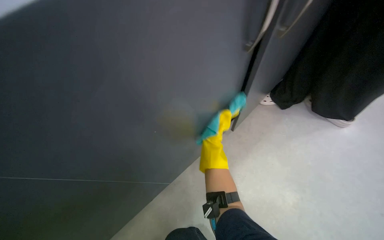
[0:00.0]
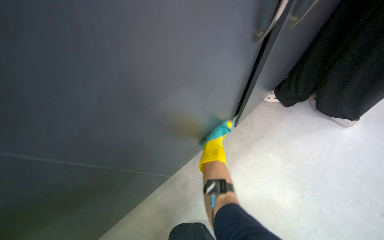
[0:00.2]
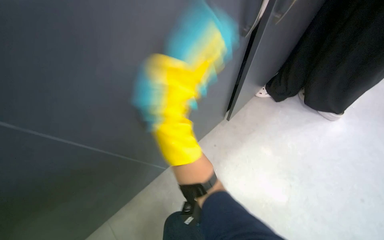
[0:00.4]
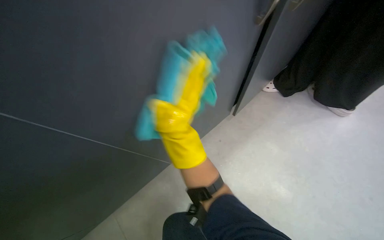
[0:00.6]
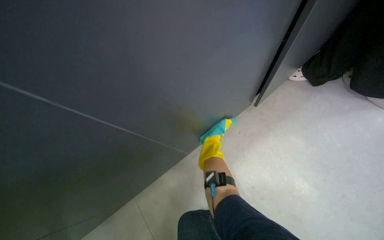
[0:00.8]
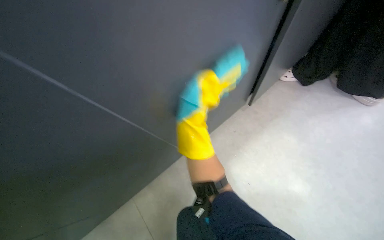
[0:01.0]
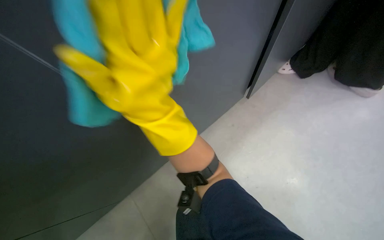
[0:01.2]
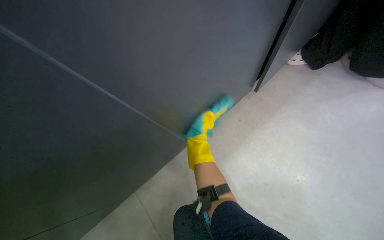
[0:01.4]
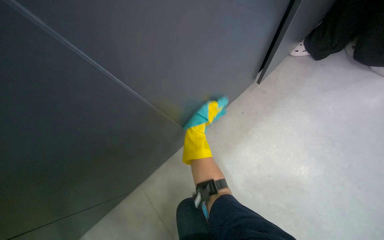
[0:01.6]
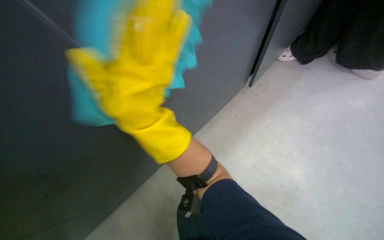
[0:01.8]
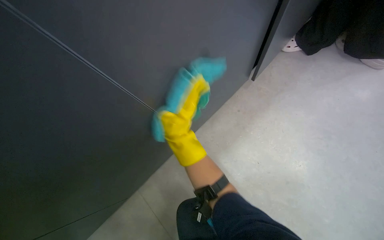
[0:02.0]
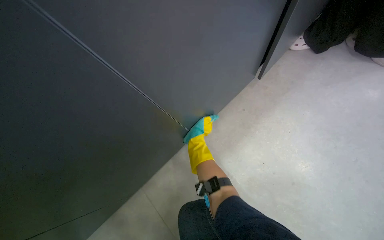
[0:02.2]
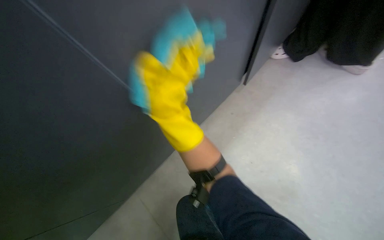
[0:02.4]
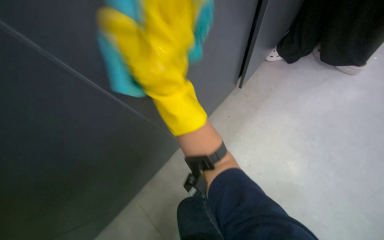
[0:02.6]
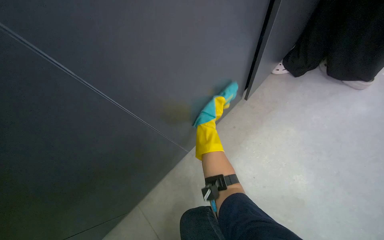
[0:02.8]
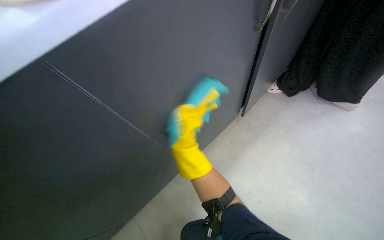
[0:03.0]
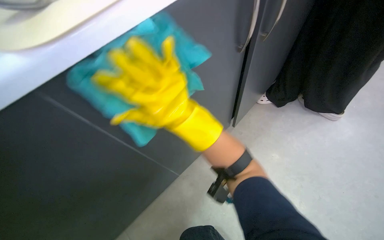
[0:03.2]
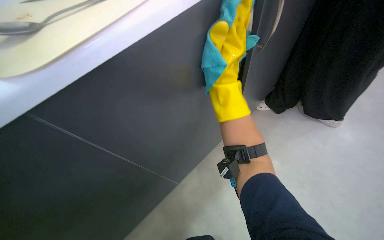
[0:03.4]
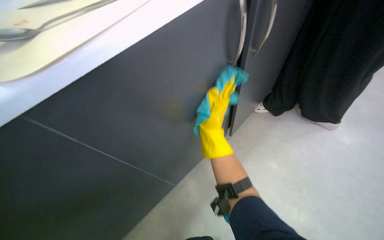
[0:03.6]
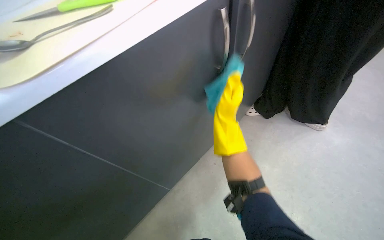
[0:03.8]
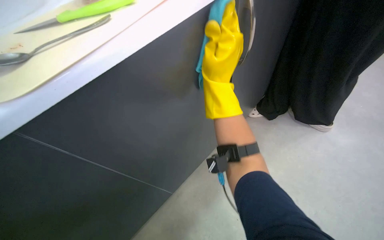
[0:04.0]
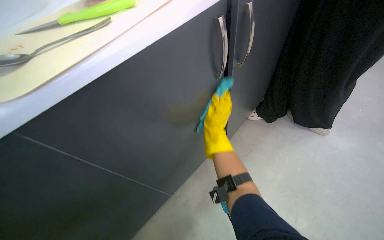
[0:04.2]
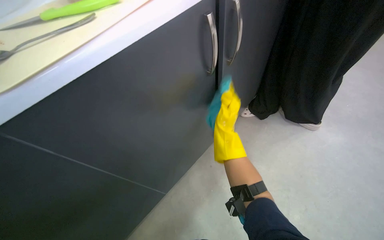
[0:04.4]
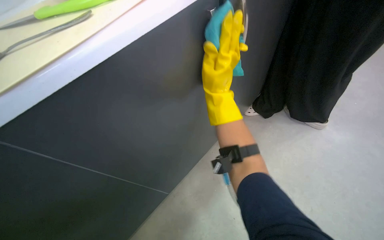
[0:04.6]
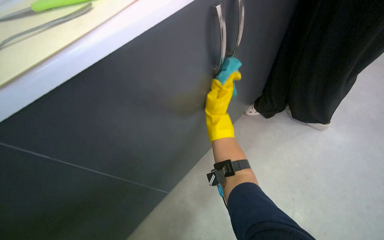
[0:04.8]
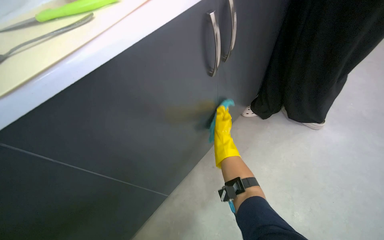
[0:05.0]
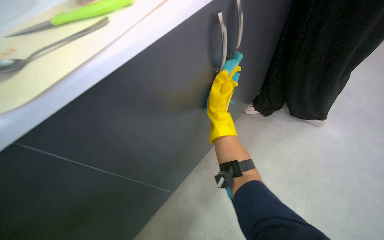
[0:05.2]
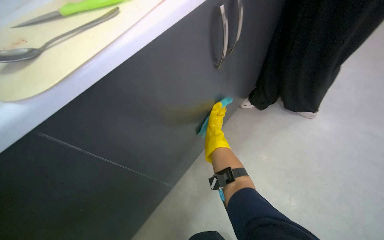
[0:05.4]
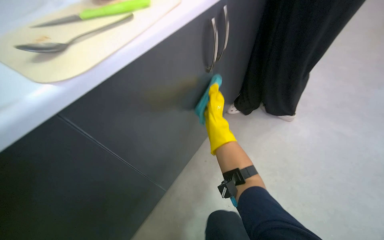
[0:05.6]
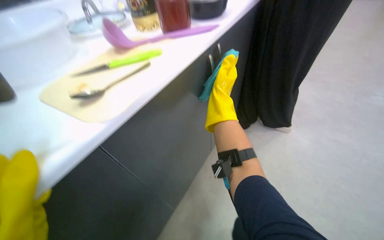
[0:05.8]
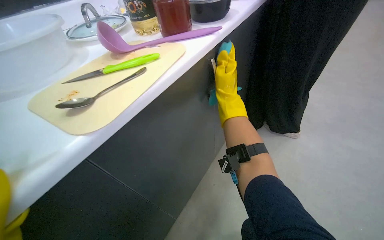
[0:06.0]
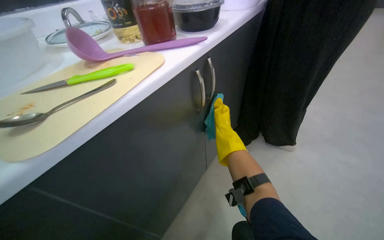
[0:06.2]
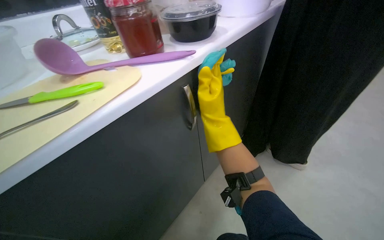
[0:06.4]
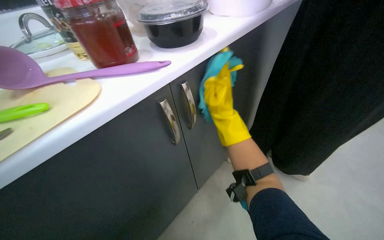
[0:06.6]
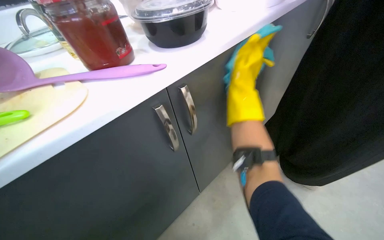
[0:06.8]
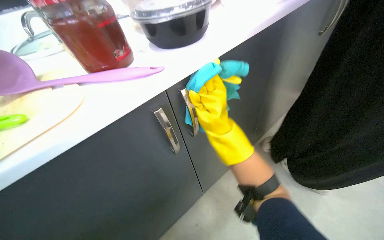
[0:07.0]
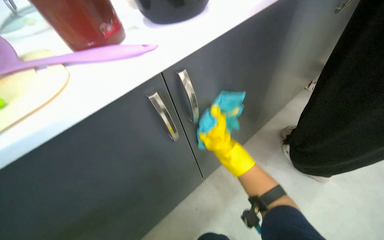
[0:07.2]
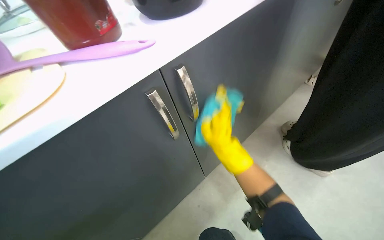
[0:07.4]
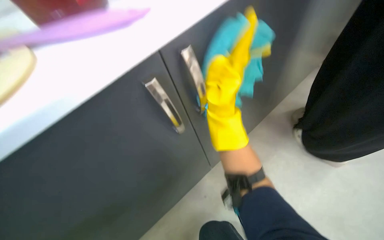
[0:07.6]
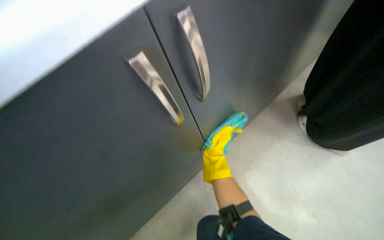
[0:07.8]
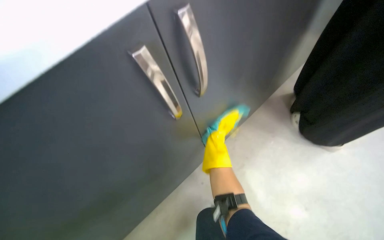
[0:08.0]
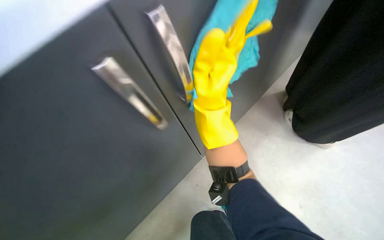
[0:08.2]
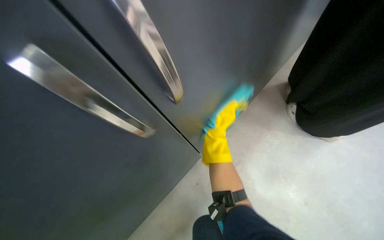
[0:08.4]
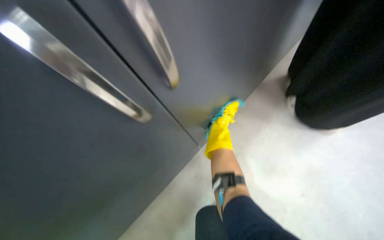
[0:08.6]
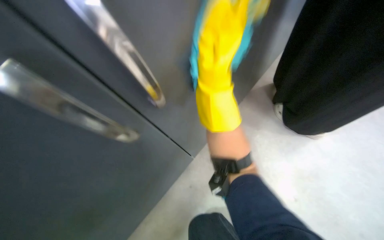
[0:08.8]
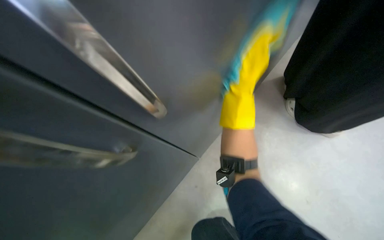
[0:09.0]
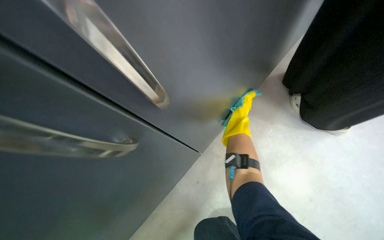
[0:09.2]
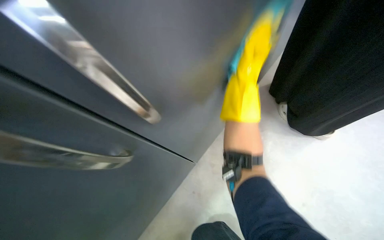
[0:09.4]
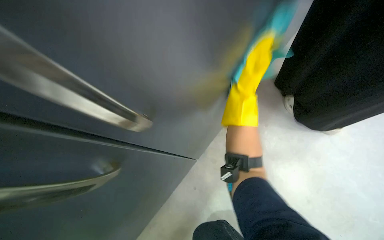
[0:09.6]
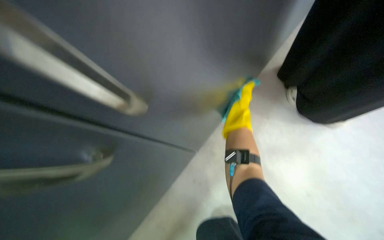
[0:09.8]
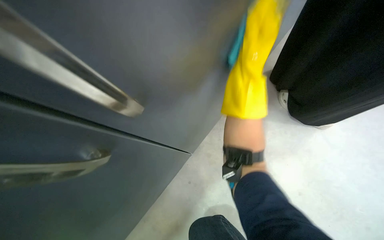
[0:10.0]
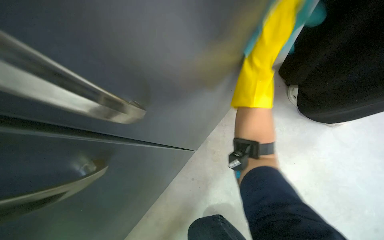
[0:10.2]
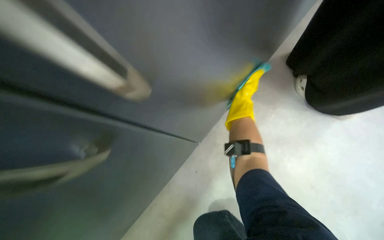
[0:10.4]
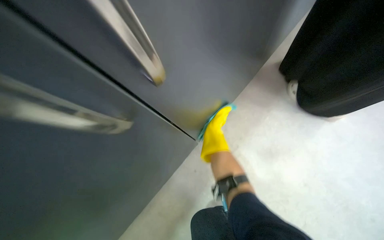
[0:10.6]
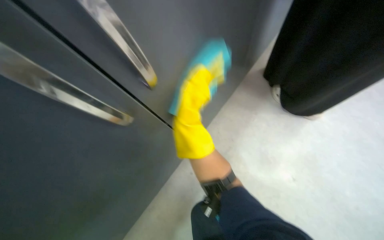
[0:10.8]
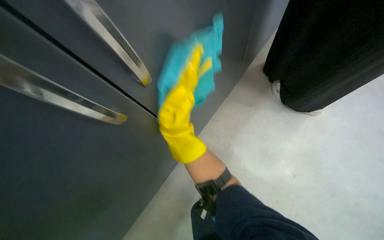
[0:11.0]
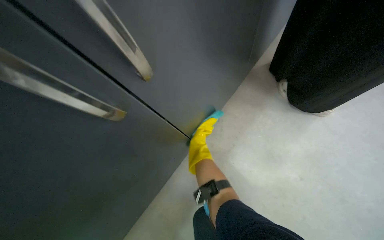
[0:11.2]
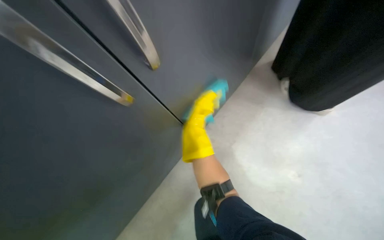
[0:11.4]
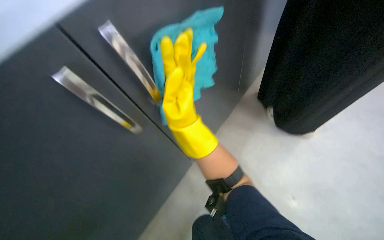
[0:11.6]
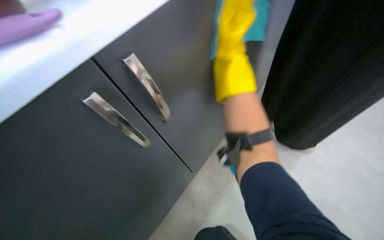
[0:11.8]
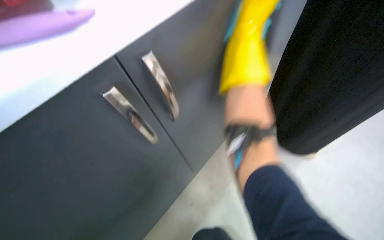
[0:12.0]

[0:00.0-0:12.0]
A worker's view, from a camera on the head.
Job: cleaning kitchen.
The whole recording: Wiping kitchen cabinets exterior. The worker wipes the exterior surfaces of the kitchen cabinets with a damp cloth.
0:01.6 to 0:03.0: The view tilts approximately 15 degrees upward.
0:04.4 to 0:06.0: The right hand moves up and down the picture over approximately 15 cm, changing direction 2 times.
0:06.0 to 0:07.6: The right hand swings up and down the picture, roughly 20 cm each way, with 3 reversals.
0:07.6 to 0:09.0: The right hand reaches approximately 40 cm farther from the camera, then returns.
0:09.0 to 0:10.4: The right hand swings nearer and farther, some 20 cm each way, with 4 reversals.
0:10.4 to 0:12.0: The view tips upward by approximately 20 degrees. The right hand moves up and down the picture over about 30 cm, changing direction 3 times.

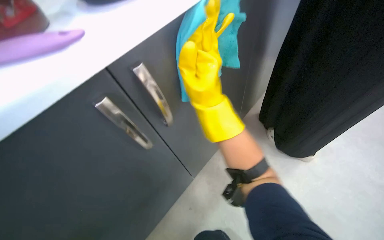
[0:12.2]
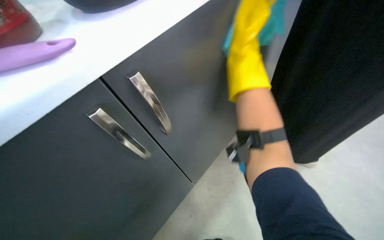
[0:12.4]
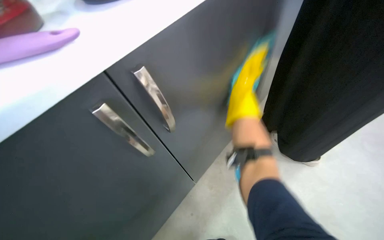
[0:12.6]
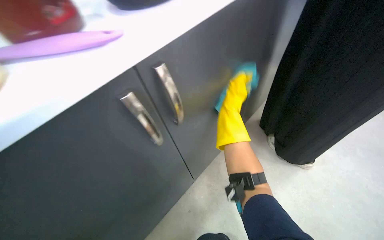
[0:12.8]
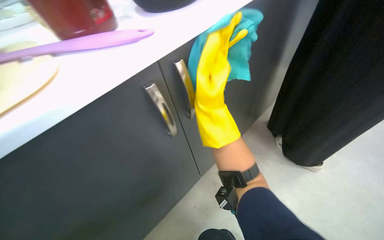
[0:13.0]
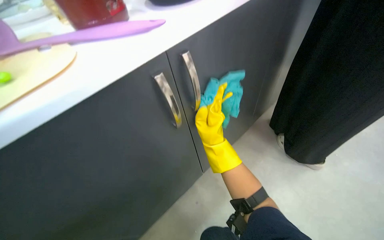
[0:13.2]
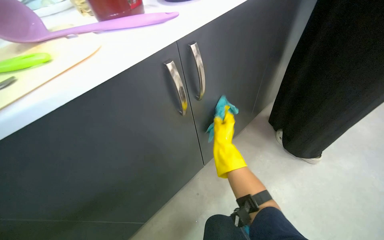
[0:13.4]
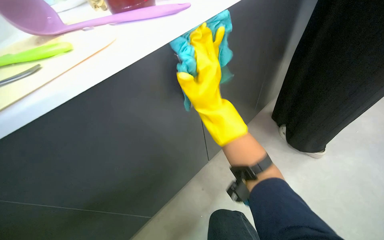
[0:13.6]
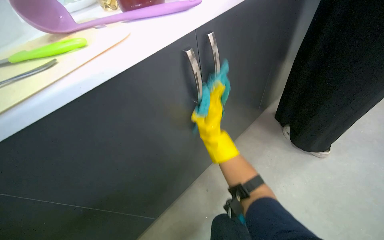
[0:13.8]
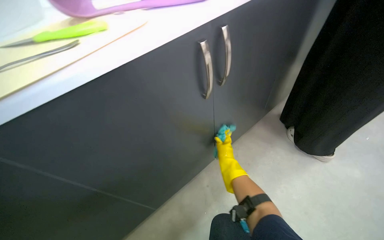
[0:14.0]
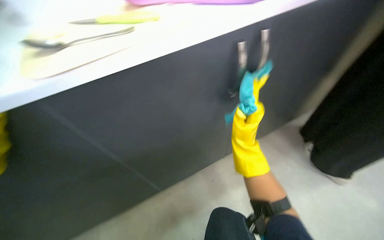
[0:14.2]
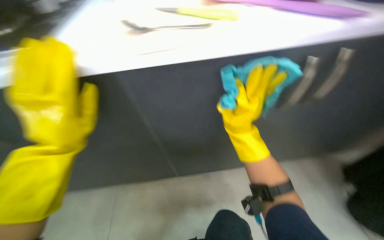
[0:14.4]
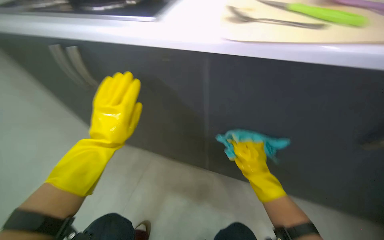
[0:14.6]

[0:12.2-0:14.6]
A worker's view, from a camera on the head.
Job: cleaning kitchen.
The whole recording: Wiping kitchen cabinets exterior. The worker wipes the exterior surfaces of the kitchen cabinets with a damp cloth.
0:12.2 to 0:13.4: The right hand moves down the picture, roughly 15 cm.
0:13.4 to 0:14.6: The head rotates approximately 25 degrees to the left. The right hand moves up and down the picture over some 25 cm, changing direction 3 times.

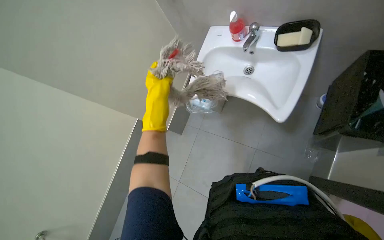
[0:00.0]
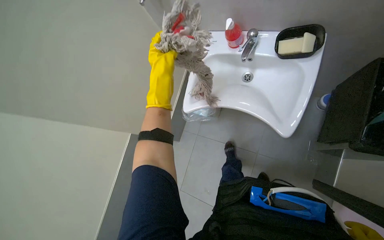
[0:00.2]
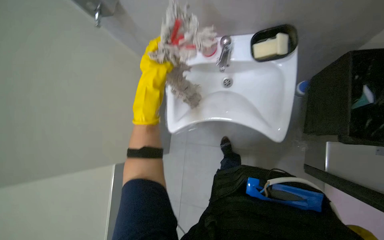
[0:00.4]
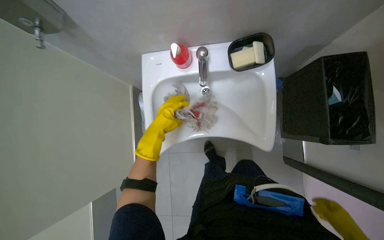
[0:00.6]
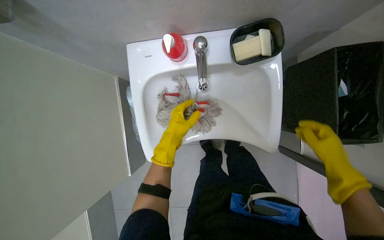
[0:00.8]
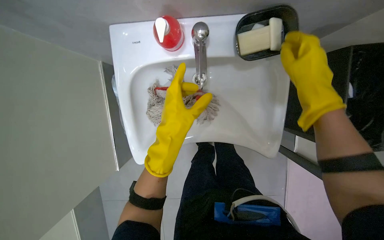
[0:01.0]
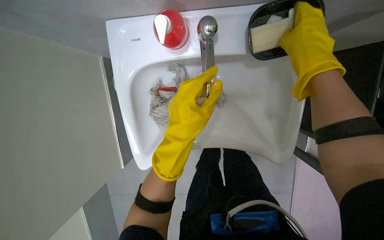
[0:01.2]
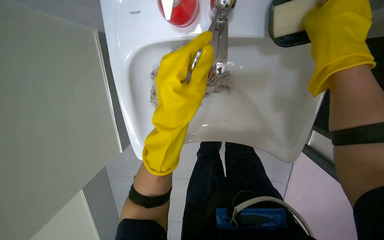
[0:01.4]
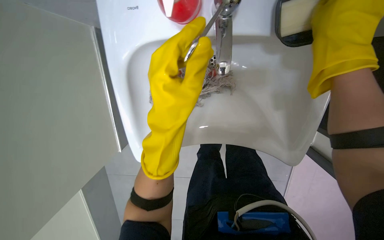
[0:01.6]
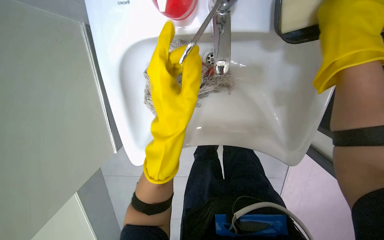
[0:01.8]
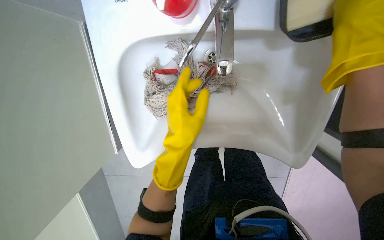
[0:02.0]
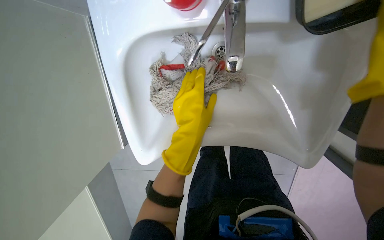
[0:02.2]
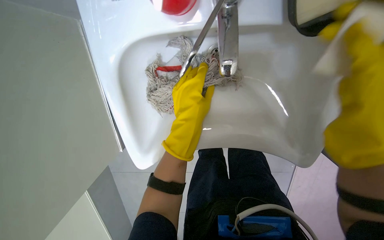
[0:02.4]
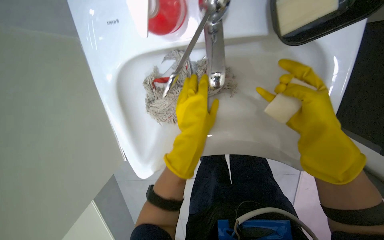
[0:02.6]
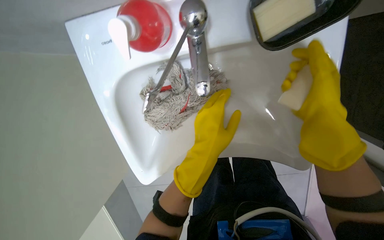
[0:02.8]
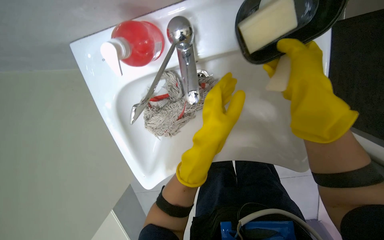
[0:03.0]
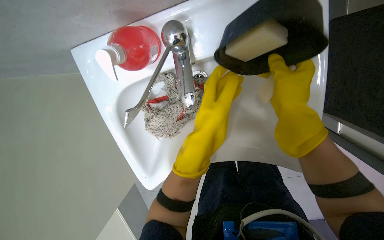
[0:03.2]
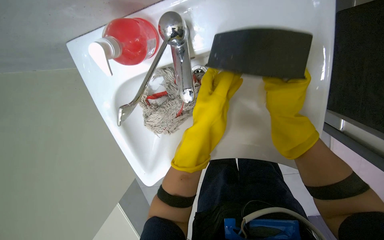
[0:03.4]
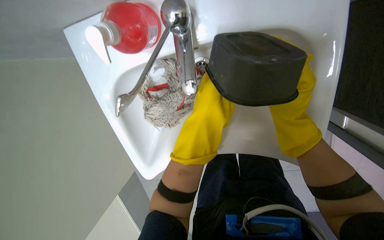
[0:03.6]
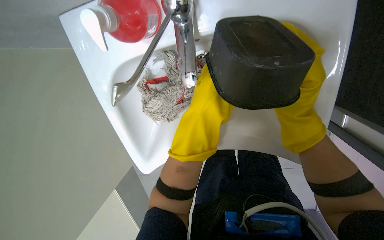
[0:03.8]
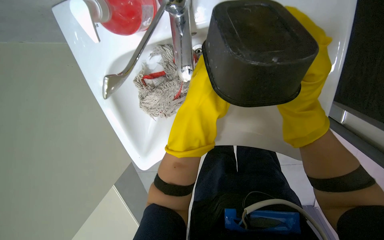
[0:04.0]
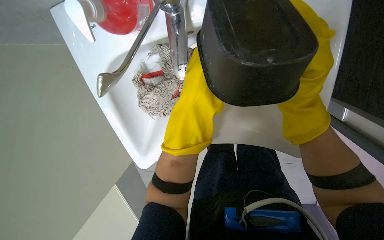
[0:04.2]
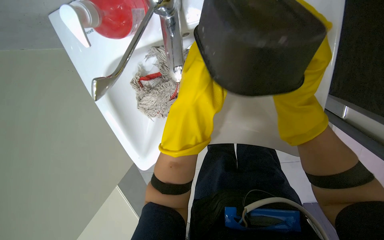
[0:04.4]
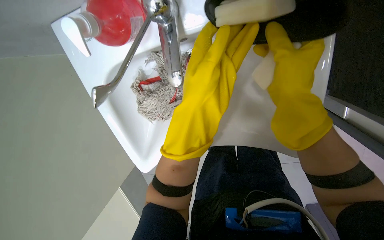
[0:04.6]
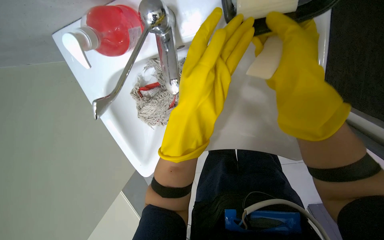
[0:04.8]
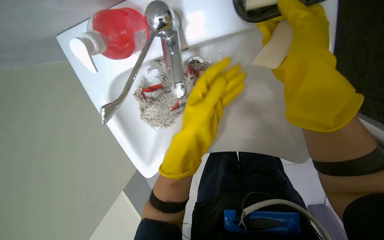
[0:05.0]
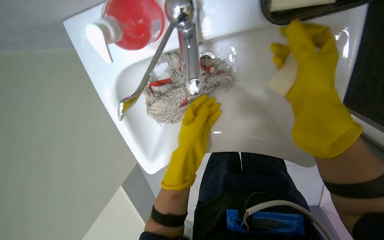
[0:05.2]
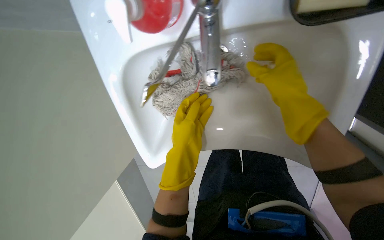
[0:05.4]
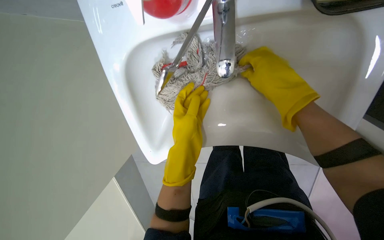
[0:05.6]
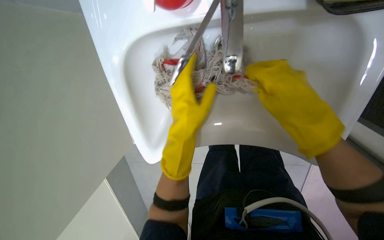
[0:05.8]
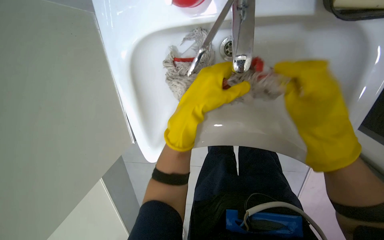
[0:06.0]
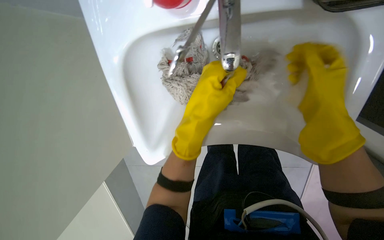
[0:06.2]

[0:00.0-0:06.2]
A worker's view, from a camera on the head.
Job: preparing cleaning supplies.
The whole recording: Cleaning mop head in sink. The worker cleans the mop head in the sink using soap and water.
0:00.0 to 0:01.6: The camera travels approximately 40 cm. The view swings roughly 15 degrees to the right. The view tips downward by about 15 degrees.
0:01.6 to 0:03.2: The left hand goes approximately 10 cm to the right.
0:03.2 to 0:04.6: The hands stay close to where they were, moving slightly.
